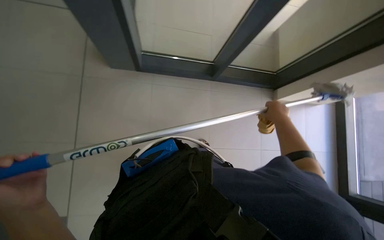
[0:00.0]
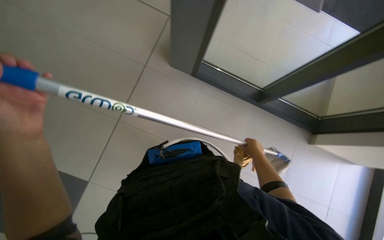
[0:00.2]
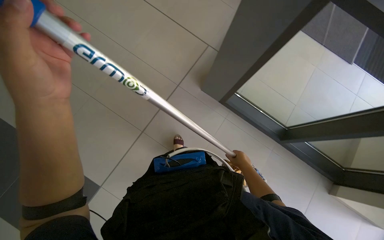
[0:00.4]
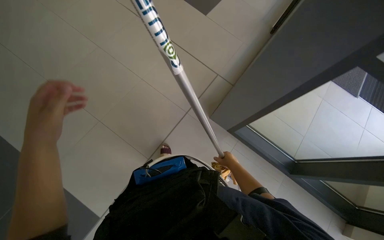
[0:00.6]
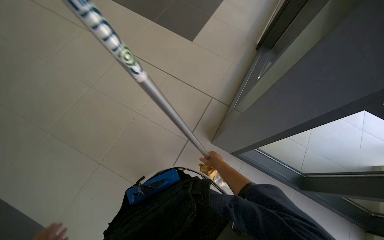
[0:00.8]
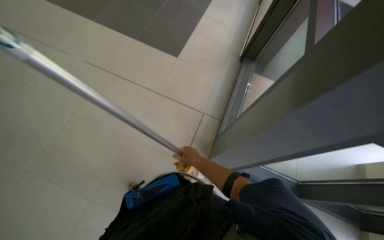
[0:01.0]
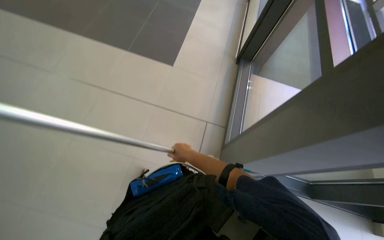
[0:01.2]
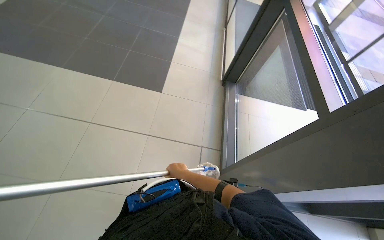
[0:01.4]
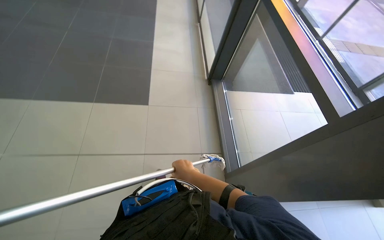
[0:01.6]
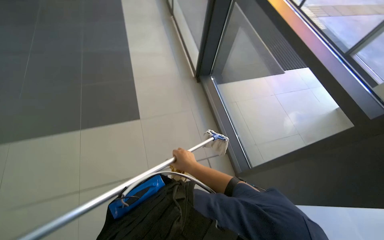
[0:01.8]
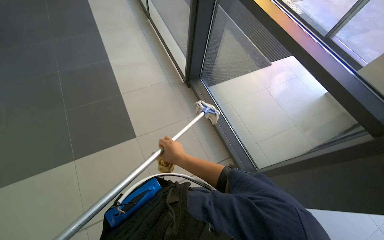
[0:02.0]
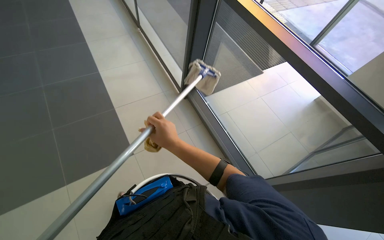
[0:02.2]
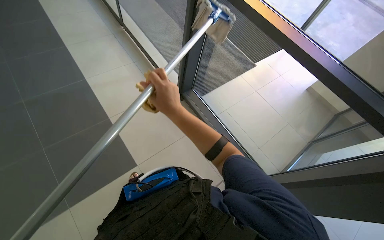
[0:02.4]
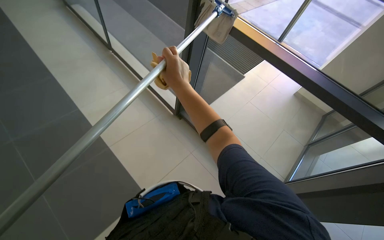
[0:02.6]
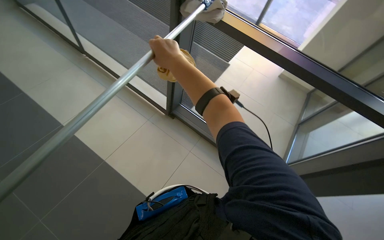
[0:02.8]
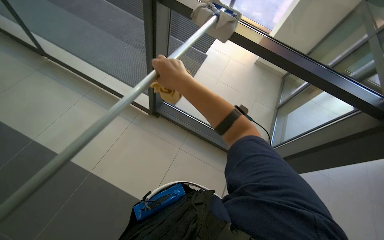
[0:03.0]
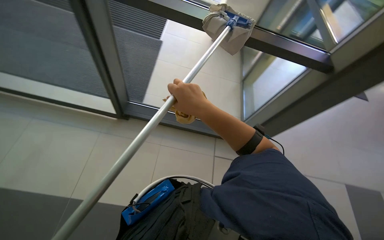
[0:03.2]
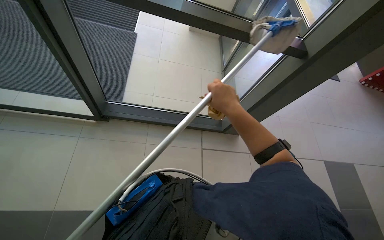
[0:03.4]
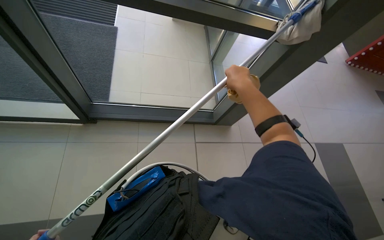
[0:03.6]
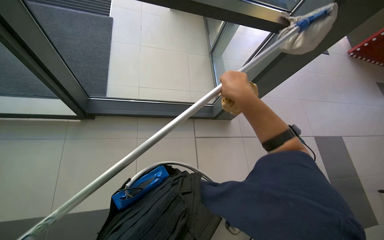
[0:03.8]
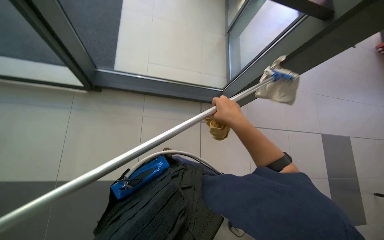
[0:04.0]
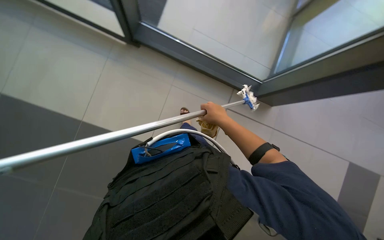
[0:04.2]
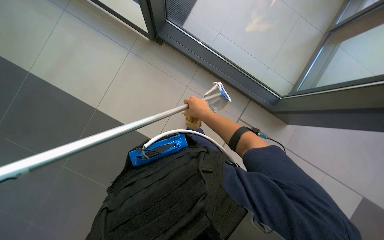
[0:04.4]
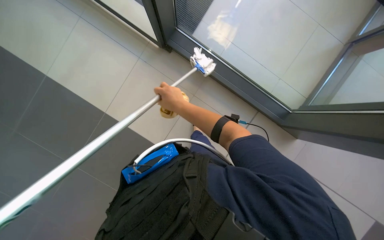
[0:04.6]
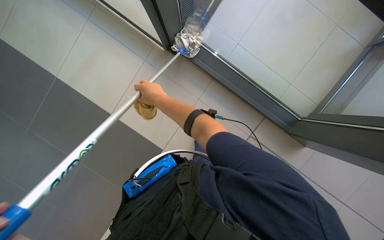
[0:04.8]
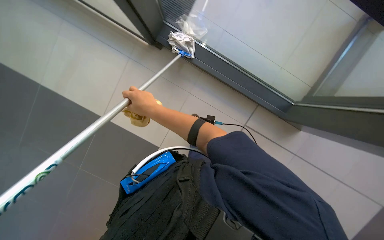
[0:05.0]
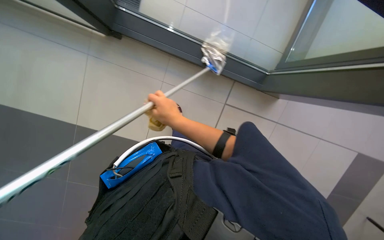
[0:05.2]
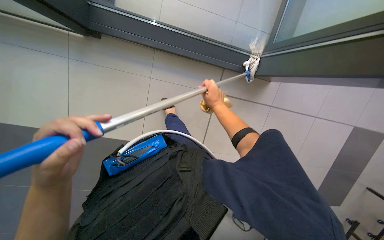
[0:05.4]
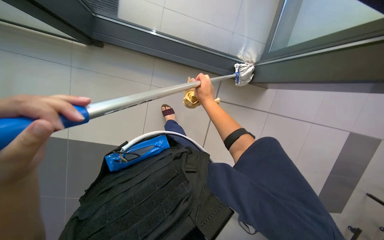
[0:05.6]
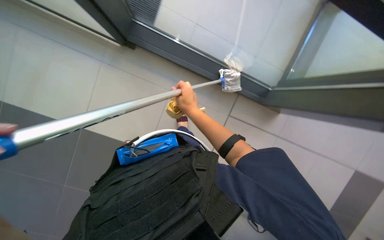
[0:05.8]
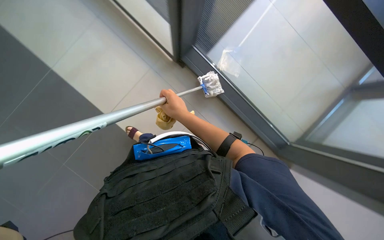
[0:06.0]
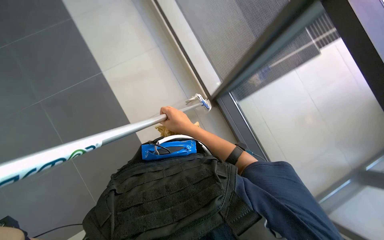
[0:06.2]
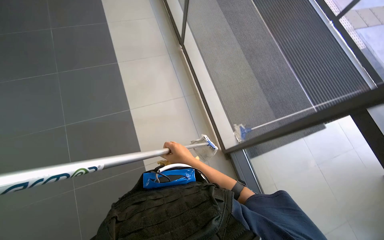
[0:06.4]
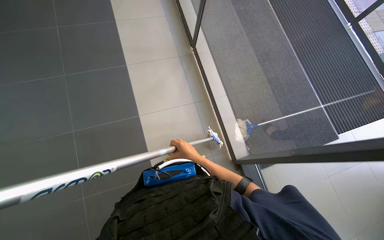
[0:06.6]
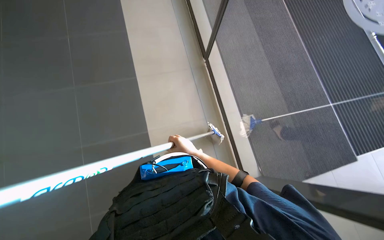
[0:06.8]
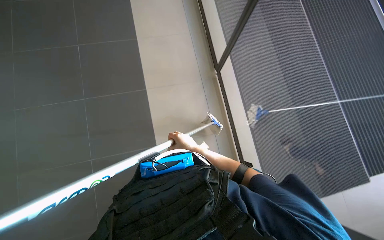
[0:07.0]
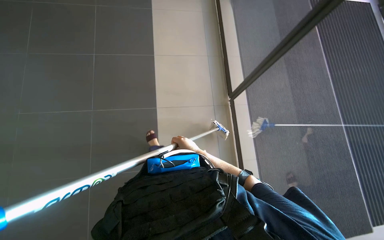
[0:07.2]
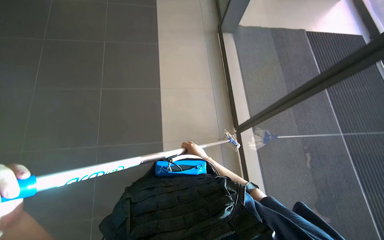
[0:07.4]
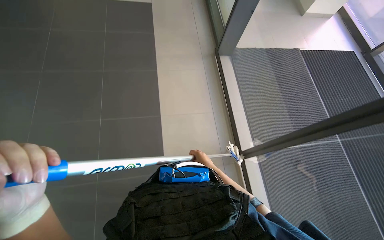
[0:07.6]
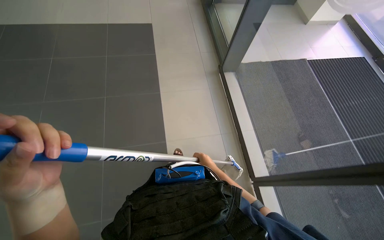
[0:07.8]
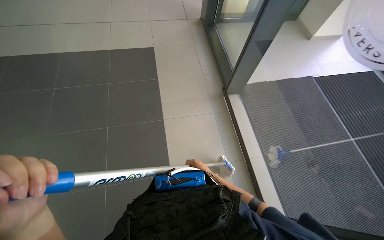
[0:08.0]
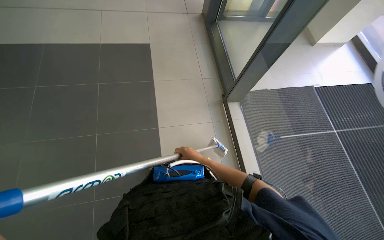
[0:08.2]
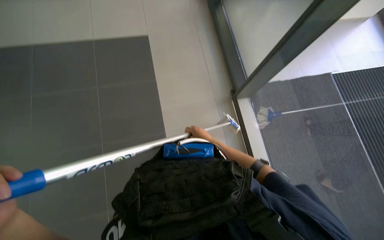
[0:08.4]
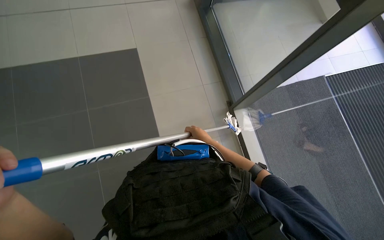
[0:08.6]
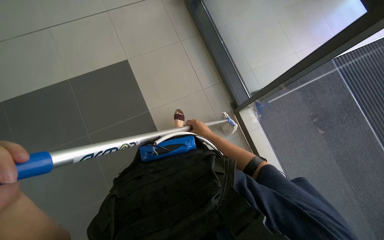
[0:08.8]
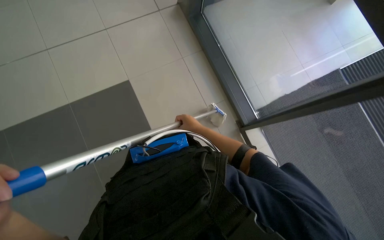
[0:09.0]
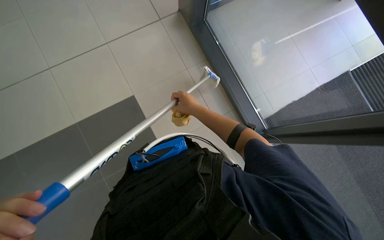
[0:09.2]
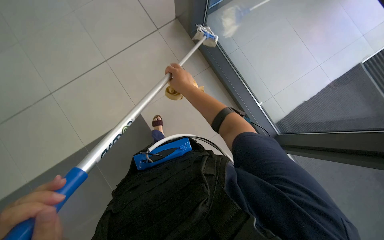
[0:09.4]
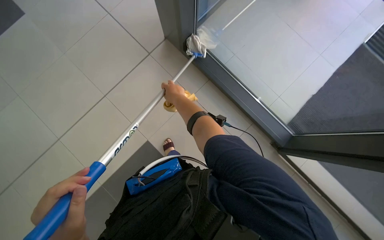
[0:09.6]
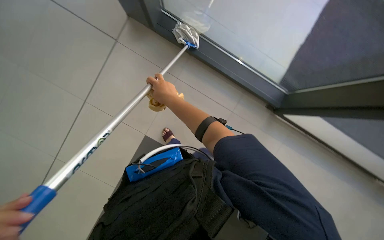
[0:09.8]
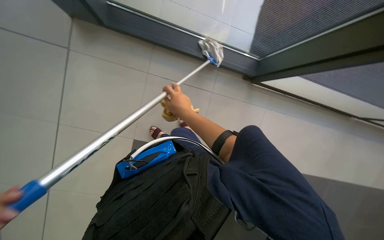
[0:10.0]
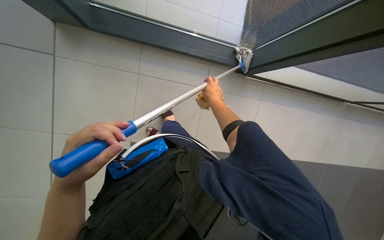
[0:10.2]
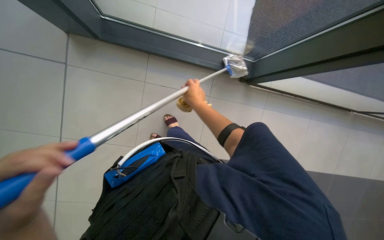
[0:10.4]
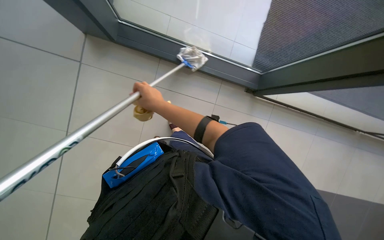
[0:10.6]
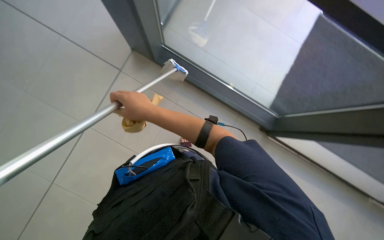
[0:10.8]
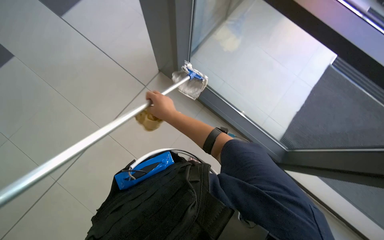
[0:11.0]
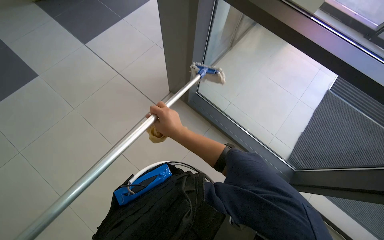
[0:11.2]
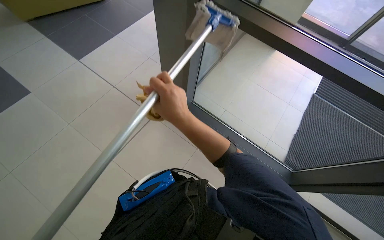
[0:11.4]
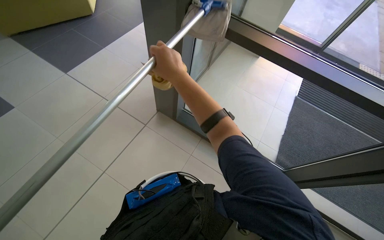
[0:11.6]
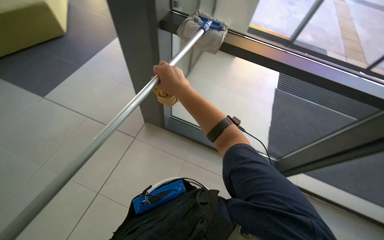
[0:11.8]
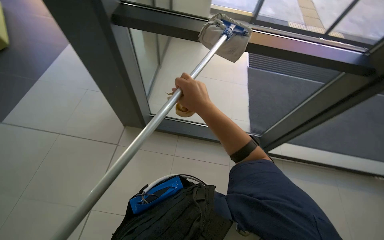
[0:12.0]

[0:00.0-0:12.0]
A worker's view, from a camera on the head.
Job: cleaning windows.
The whole recording: Cleaning large windows. The worker prepares the cleaning pole and cloth, then cleans the large windows and frames.
0:00.0 to 0:01.6: The wearer looks approximately 10 degrees further upward. The right hand is displaced to the left by approximately 40 cm.
0:01.6 to 0:03.0: The head turns to the right by about 45 degrees. The right hand heads up the picture, covering approximately 25 cm.
0:03.0 to 0:04.4: The view tips downward by approximately 25 degrees.
0:04.4 to 0:06.0: The right hand goes left and right, roughly 20 cm each way, reversing 2 times.
0:06.0 to 0:07.6: The head rotates approximately 20 degrees to the left. The view tilts about 30 degrees upward. The right hand travels farther from the camera by about 15 cm.
0:07.6 to 0:09.0: The right hand heads up the picture, covering some 40 cm.
0:10.4 to 0:12.0: The camera pitches upward, by some 15 degrees. The scene turns roughly 25 degrees counterclockwise in the picture.

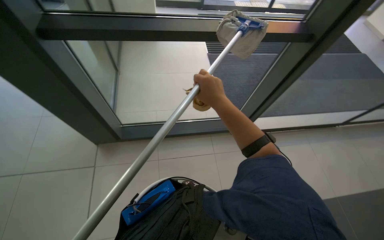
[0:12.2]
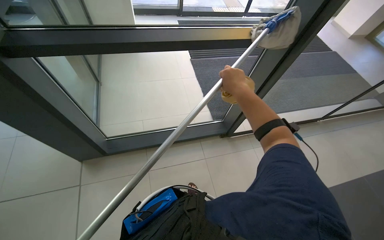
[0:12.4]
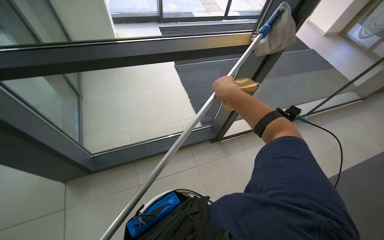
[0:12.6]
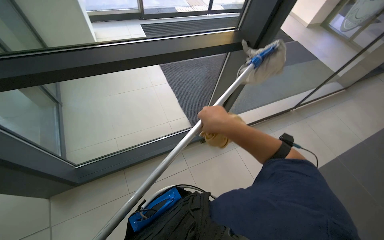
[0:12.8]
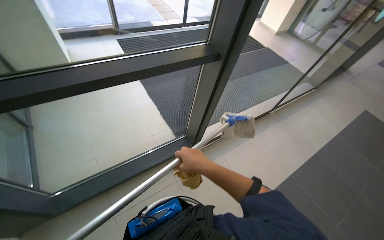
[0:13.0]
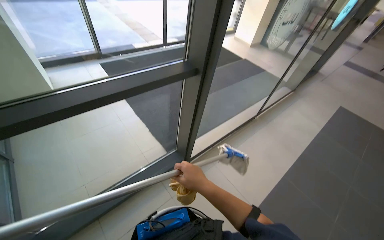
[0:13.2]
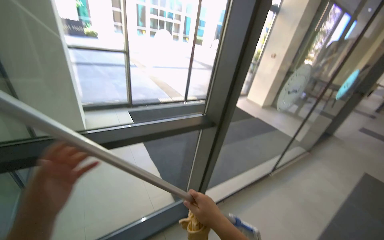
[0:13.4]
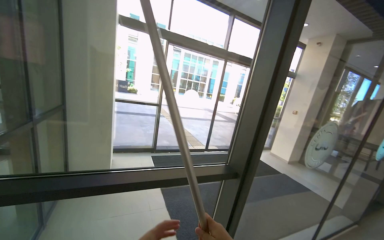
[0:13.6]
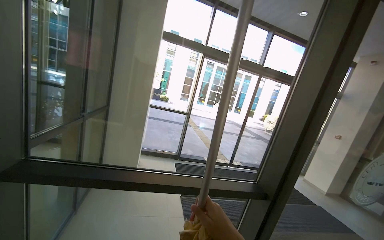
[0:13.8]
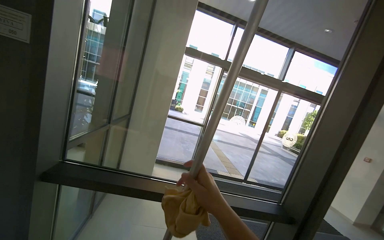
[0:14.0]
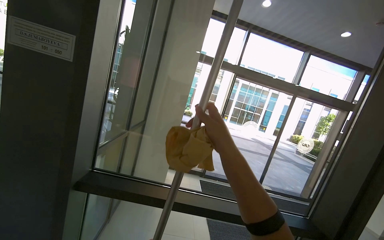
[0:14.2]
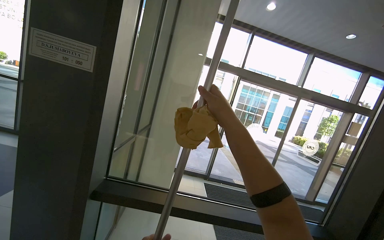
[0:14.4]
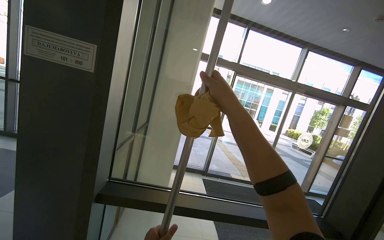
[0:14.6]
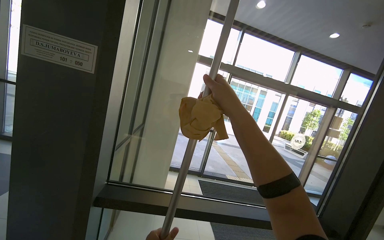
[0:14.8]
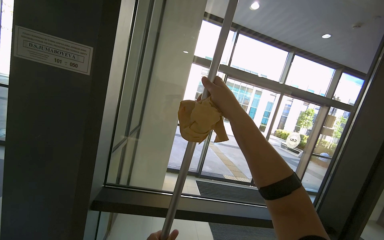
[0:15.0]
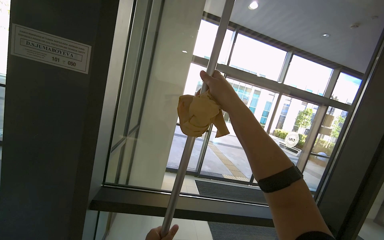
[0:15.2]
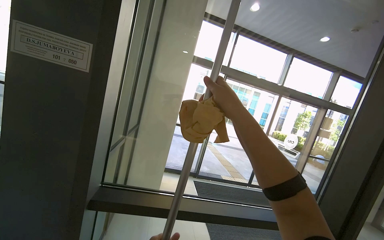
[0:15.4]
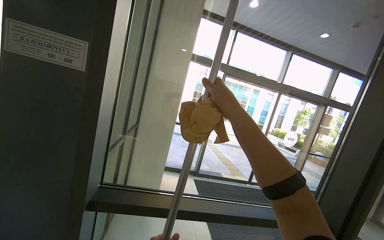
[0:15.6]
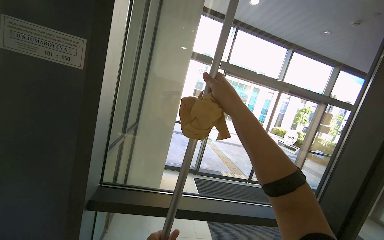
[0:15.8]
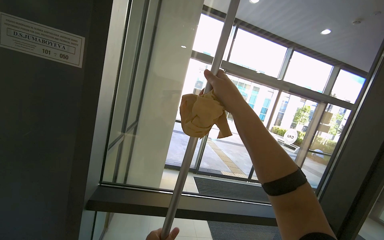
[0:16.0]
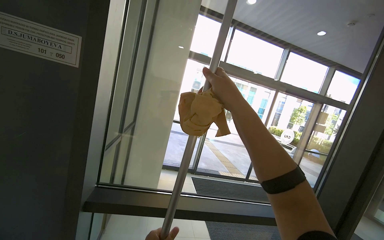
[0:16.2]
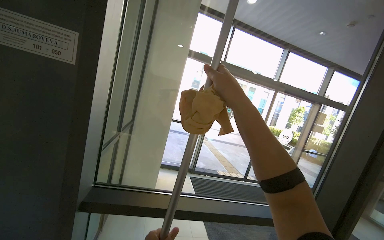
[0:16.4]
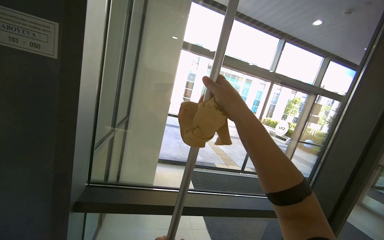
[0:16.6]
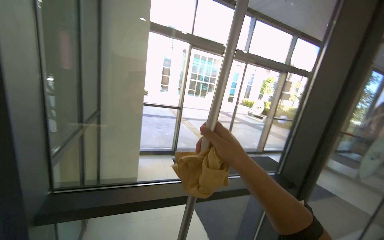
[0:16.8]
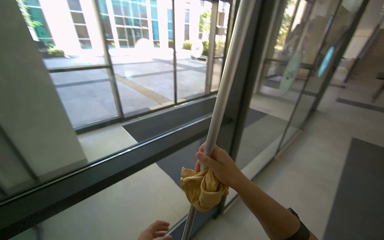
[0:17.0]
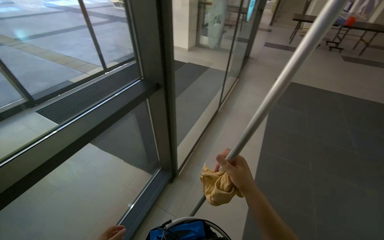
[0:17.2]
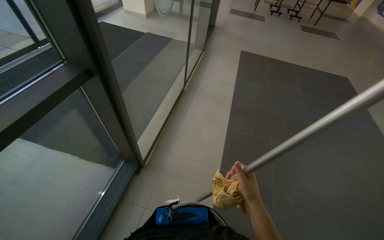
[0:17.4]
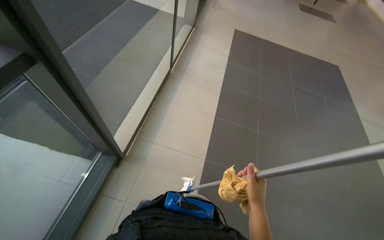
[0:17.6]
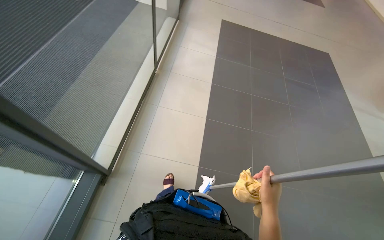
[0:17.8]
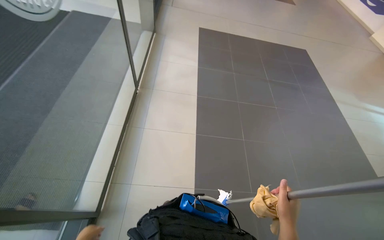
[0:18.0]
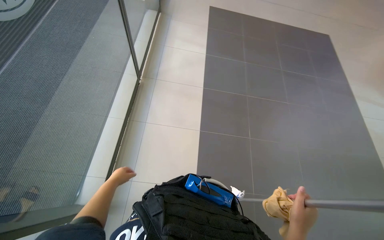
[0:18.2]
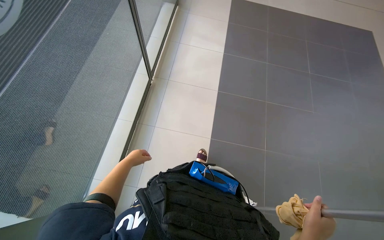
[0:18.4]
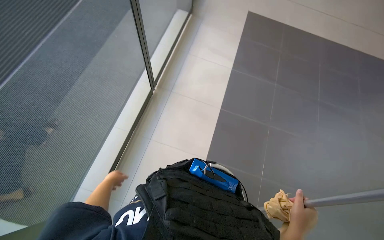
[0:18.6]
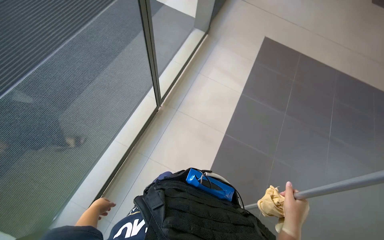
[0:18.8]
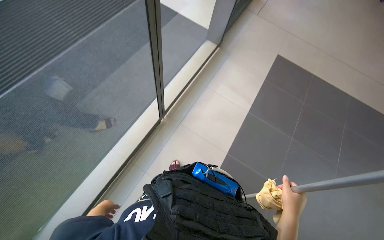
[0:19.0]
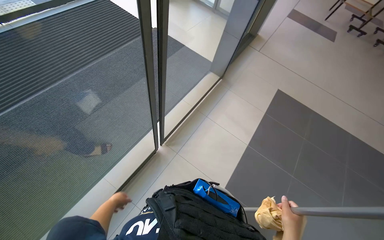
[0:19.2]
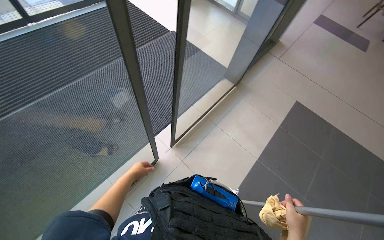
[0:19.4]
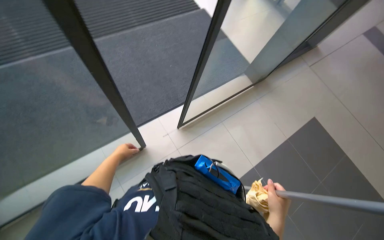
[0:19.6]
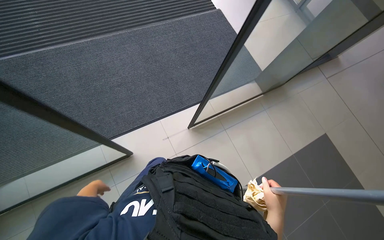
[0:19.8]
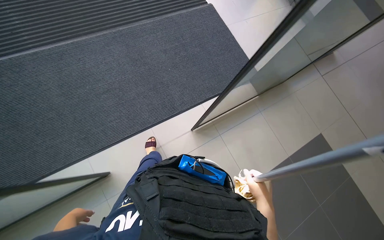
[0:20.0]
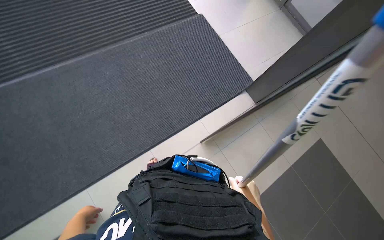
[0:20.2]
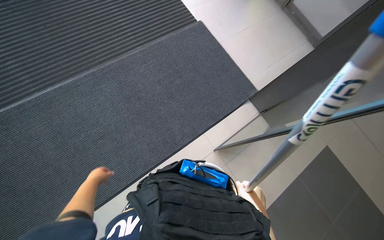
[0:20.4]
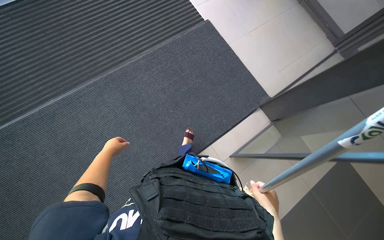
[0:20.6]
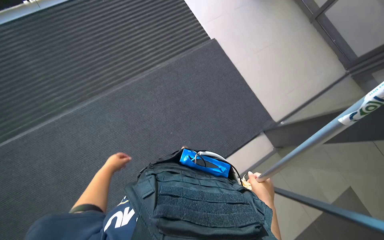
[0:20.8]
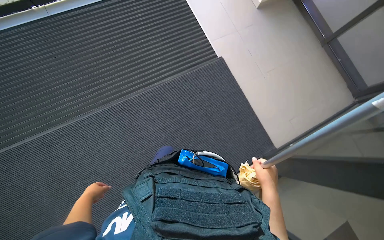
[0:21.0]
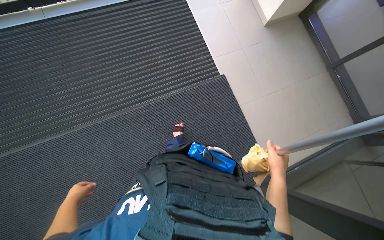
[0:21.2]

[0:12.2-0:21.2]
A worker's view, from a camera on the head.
Job: cleaning windows.
The whole recording: Cleaning large windows. The worker prepares the cleaning pole and cloth, then cleans the large windows and frames.
0:12.2 to 0:13.8: The view tilts roughly 55 degrees upward.
0:16.6 to 0:18.2: The camera travels some 1 m. The wearer looks roughly 70 degrees further to the right. The view tips downward by about 60 degrees.
0:19.8 to 0:21.2: The wearer looks roughly 15 degrees further upward. The right hand travels up the picture by approximately 50 cm.
